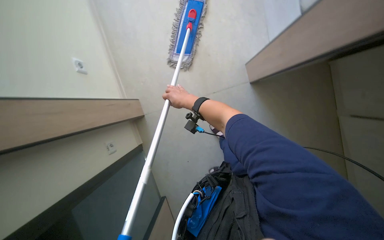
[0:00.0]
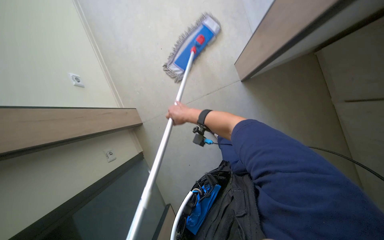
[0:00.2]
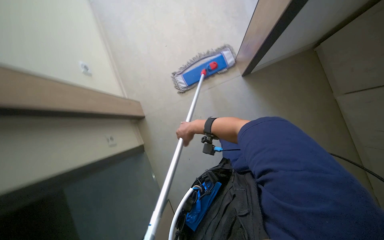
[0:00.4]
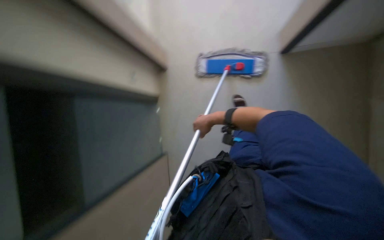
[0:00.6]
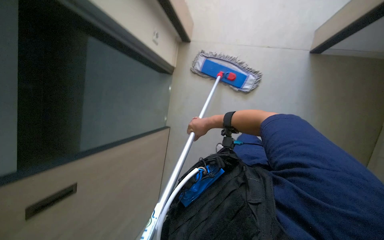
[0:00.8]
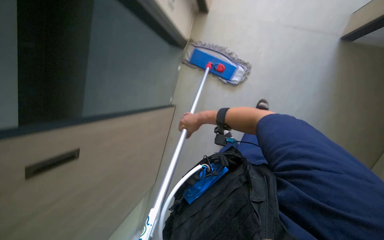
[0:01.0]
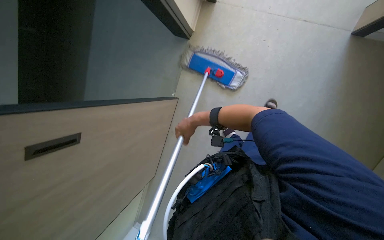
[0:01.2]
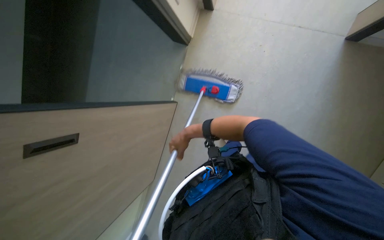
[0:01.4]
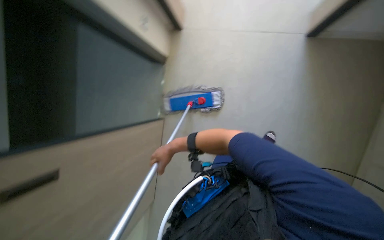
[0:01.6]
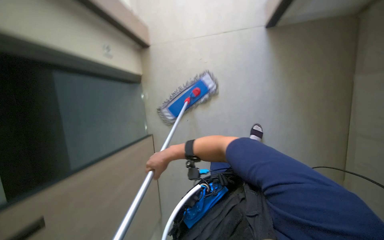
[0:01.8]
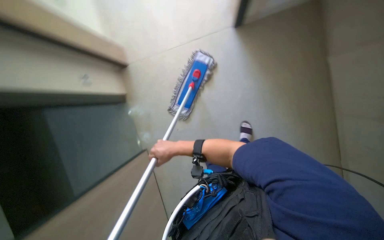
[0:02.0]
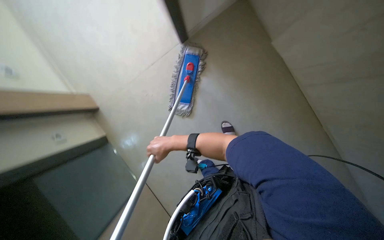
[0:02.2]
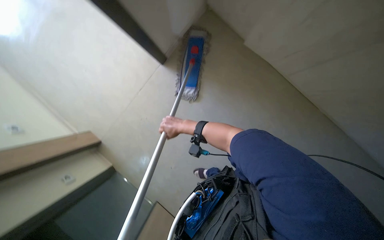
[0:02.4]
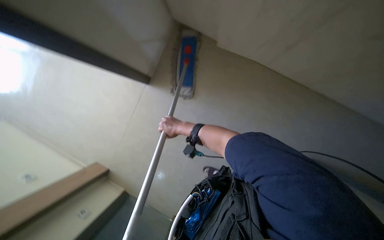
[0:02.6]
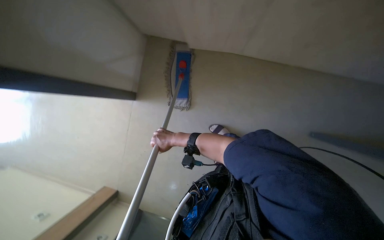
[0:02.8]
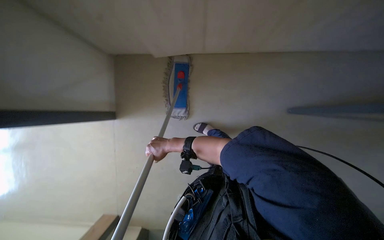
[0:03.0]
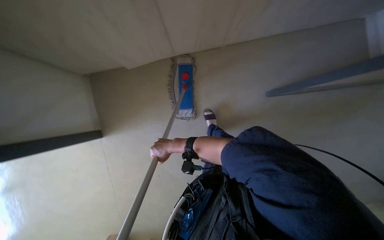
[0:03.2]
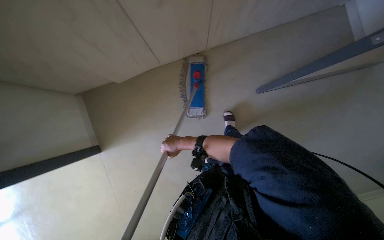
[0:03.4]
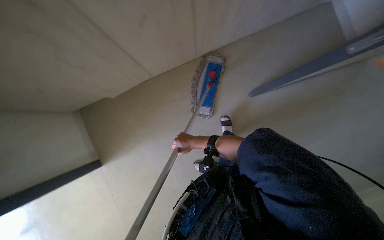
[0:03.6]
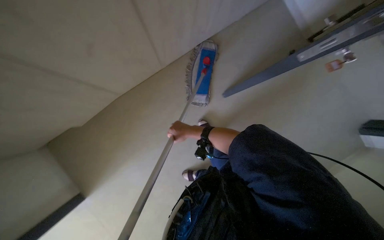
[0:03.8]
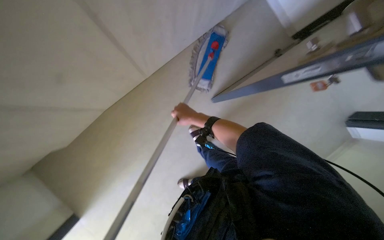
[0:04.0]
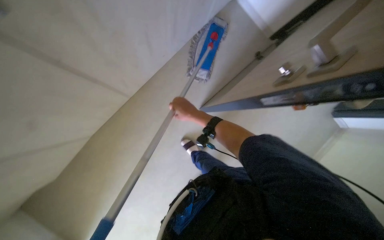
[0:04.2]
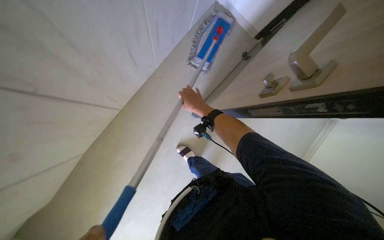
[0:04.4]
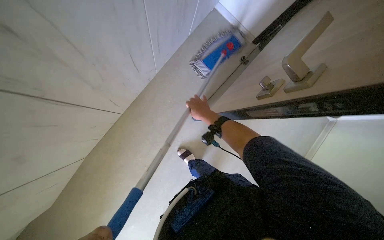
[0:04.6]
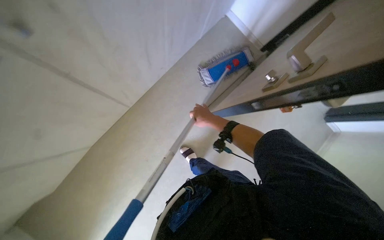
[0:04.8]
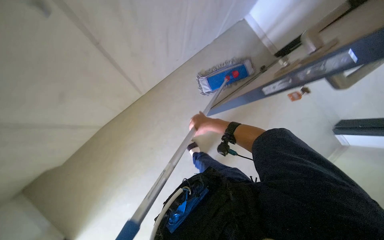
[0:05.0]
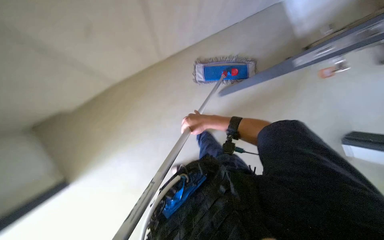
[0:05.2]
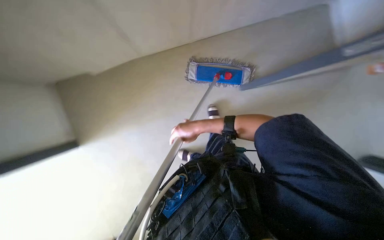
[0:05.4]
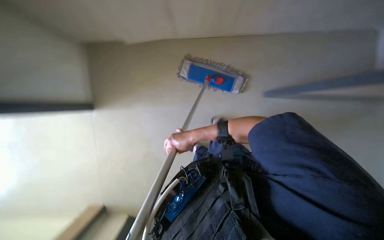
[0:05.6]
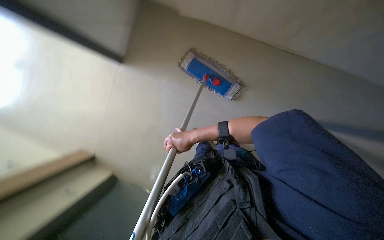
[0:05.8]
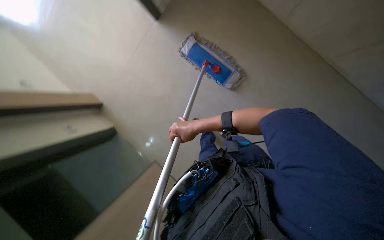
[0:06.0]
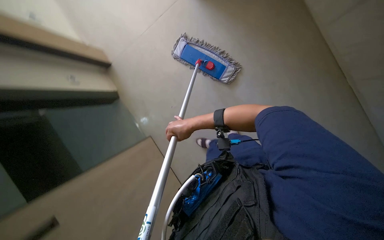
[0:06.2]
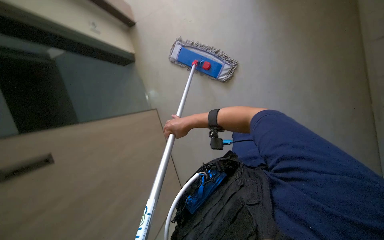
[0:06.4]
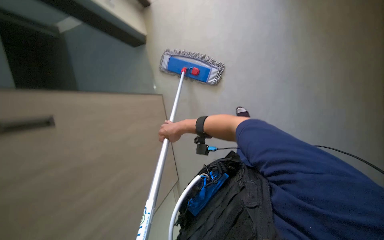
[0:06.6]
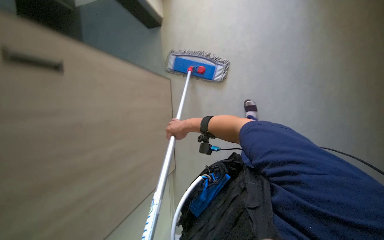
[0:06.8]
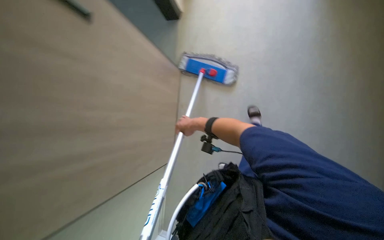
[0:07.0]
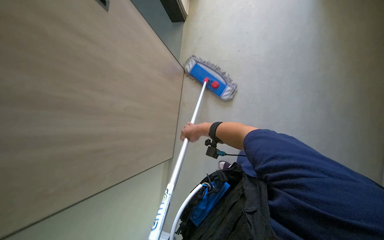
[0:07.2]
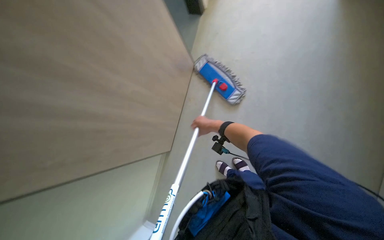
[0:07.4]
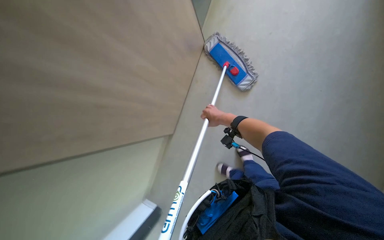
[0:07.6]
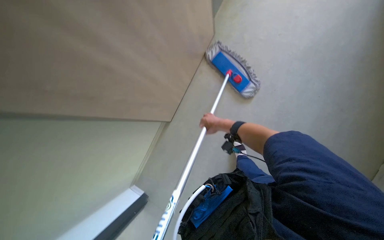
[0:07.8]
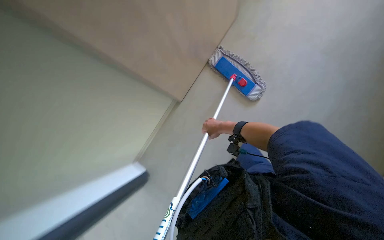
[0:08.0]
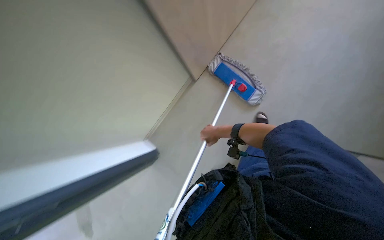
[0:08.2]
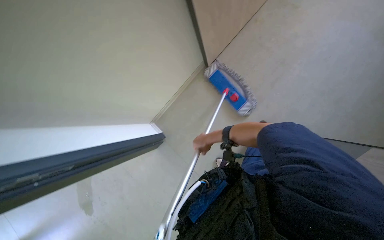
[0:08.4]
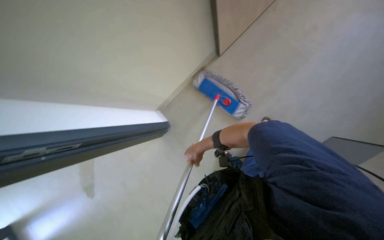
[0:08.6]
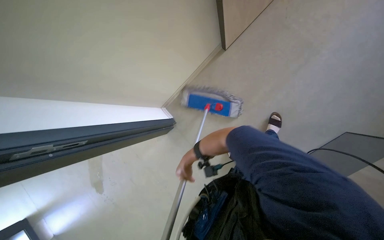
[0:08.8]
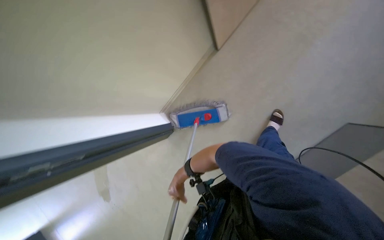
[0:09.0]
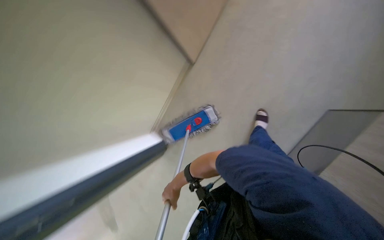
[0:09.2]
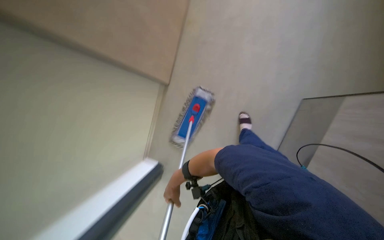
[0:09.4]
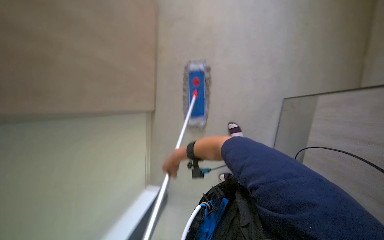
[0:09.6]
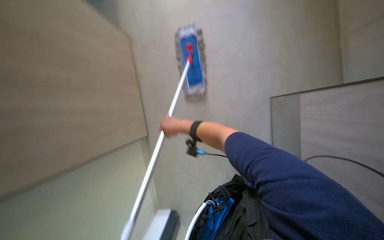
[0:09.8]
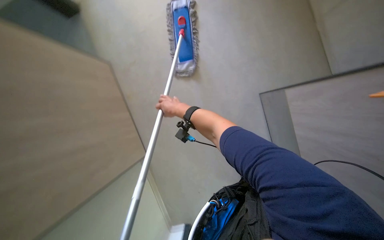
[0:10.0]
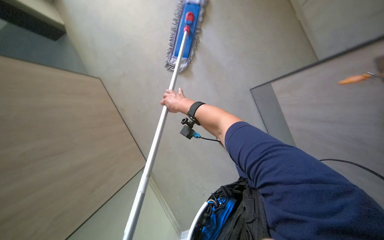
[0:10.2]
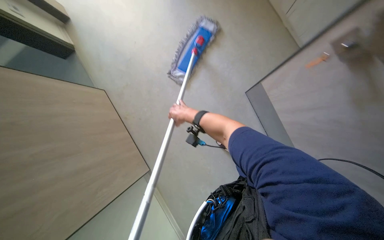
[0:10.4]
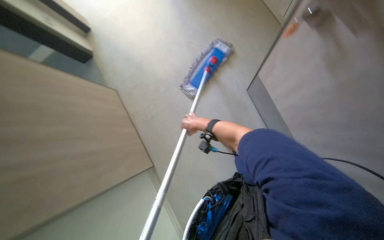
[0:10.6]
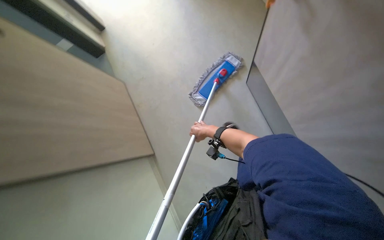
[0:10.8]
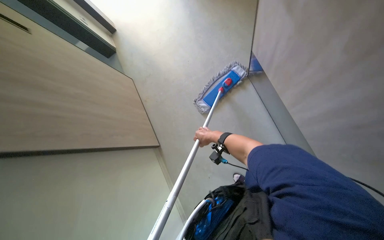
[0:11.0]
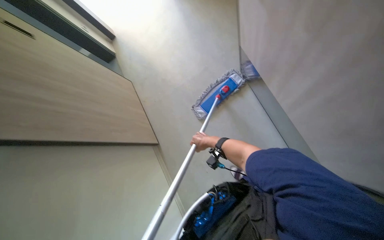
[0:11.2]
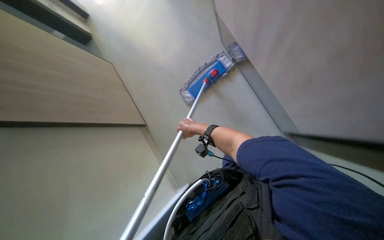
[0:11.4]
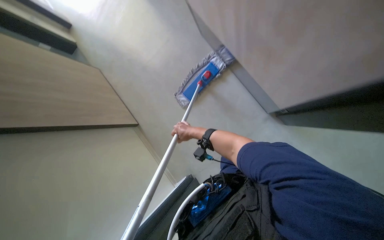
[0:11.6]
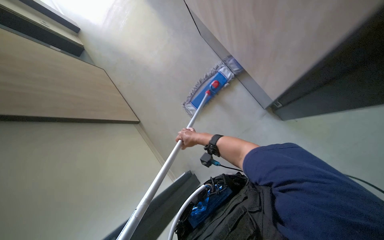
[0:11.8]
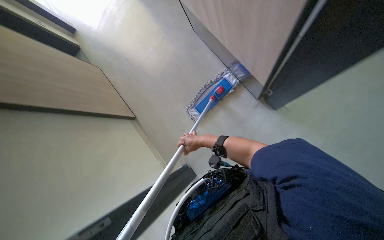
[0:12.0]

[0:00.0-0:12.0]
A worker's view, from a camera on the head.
Job: mopping floor.
The whole recording: Mopping office floor. The worker mops the office floor, periodically detaching, rinsing, and reattaching the mop head.
0:00.0 to 0:01.6: The right hand goes about 15 cm down the picture and to the left.
0:01.6 to 0:03.0: The scene turns roughly 35 degrees counterclockwise in the picture.
0:03.0 to 0:04.4: The view tips downward by roughly 25 degrees. The scene turns roughly 25 degrees clockwise in the picture.
0:07.6 to 0:09.0: The right hand moves down the picture and to the left, roughly 35 cm.
0:09.0 to 0:10.4: The wearer's head swings approximately 30 degrees to the right.

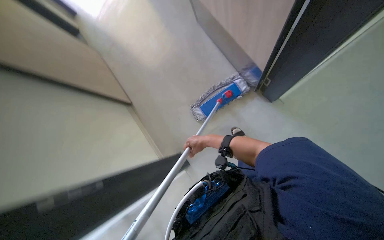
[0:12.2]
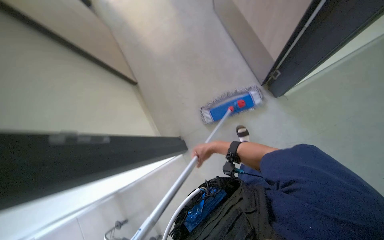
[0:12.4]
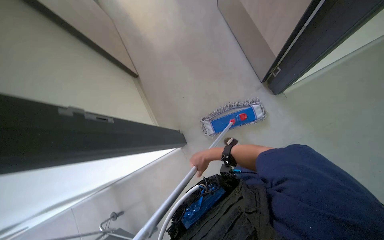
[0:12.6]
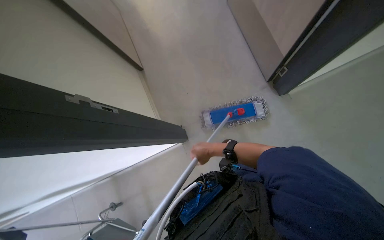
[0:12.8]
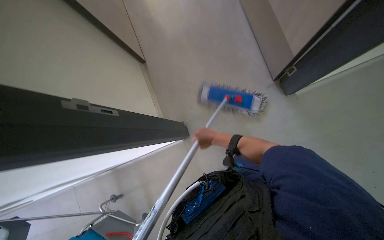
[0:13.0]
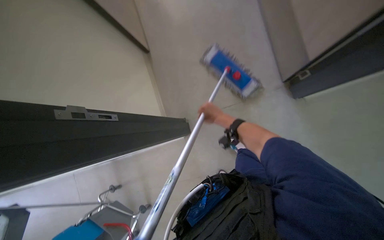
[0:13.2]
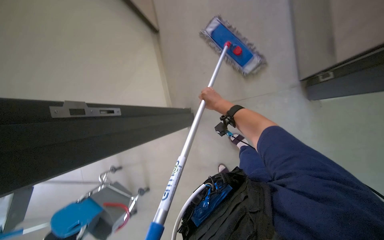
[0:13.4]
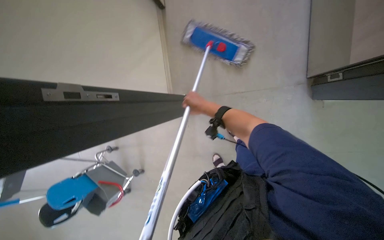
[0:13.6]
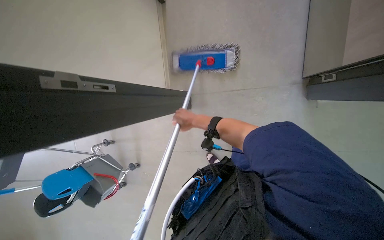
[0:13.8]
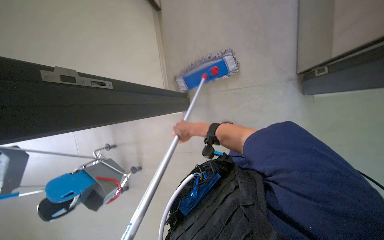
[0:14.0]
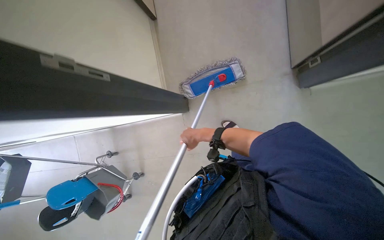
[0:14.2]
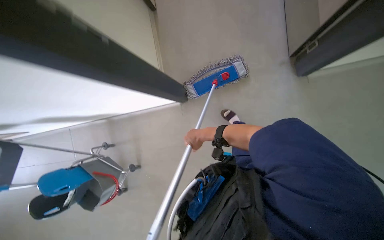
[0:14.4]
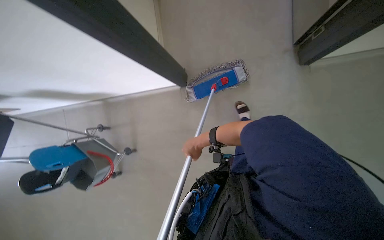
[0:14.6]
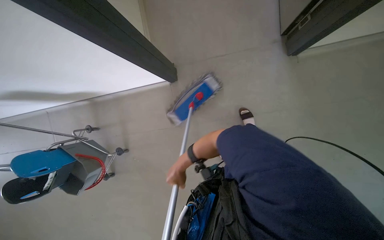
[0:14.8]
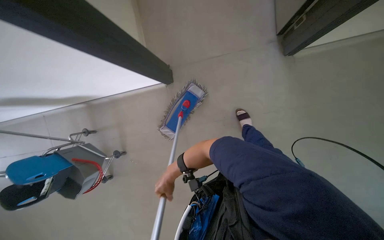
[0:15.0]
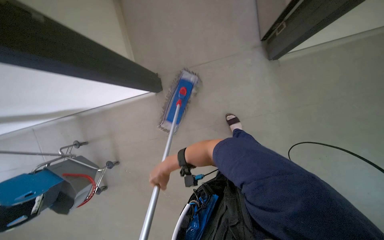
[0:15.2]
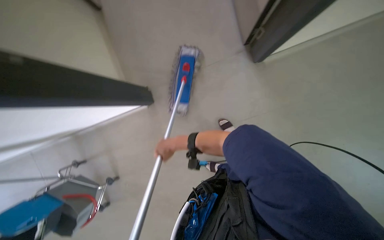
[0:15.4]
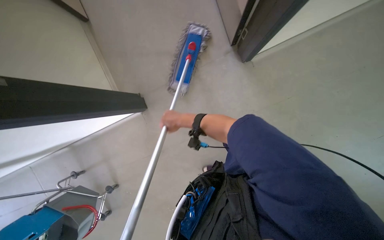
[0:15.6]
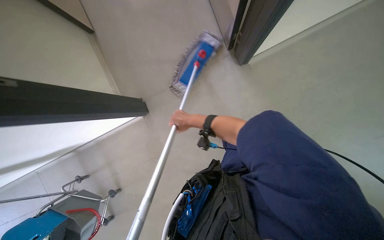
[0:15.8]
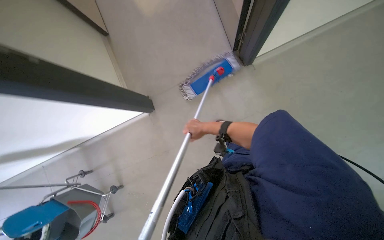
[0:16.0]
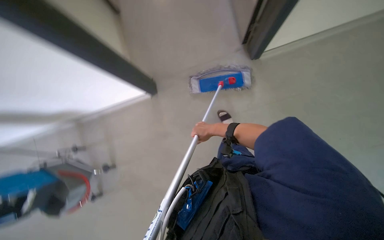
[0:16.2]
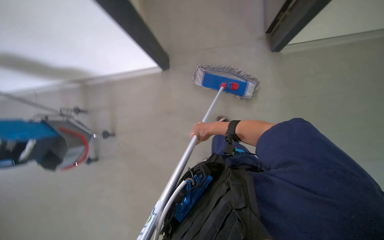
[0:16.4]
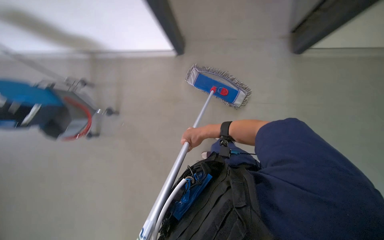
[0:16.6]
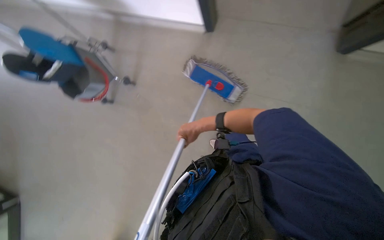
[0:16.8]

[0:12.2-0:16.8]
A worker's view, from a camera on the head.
Job: mopping floor.
The whole recording: Mopping office floor. The worker mops the office floor, periodically detaching, rinsing, and reattaching the mop head.
0:12.2 to 0:13.8: The wearer looks about 25 degrees further downward.
0:13.8 to 0:15.2: The right hand heads down the picture, covering about 20 cm.
0:15.2 to 0:16.8: Everything in view rotates approximately 30 degrees clockwise.

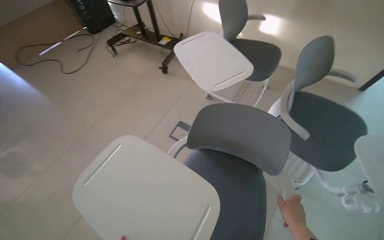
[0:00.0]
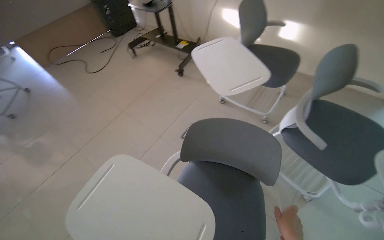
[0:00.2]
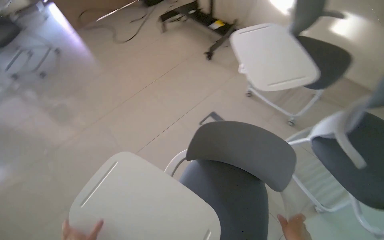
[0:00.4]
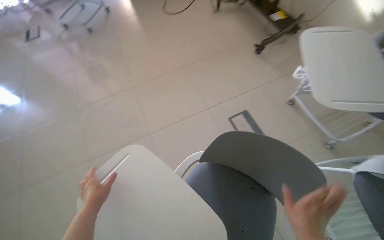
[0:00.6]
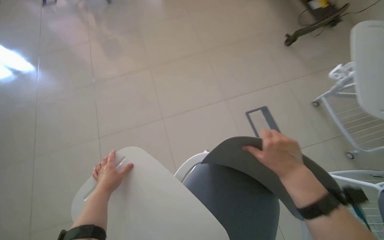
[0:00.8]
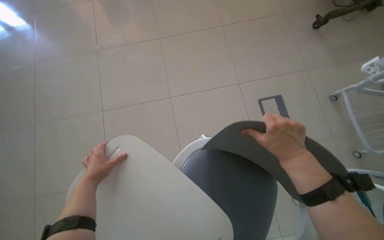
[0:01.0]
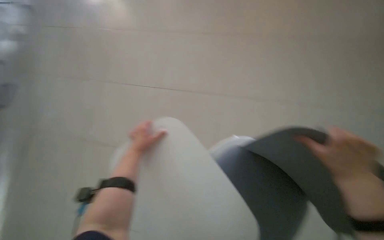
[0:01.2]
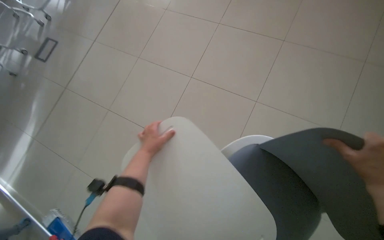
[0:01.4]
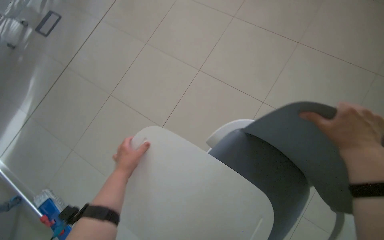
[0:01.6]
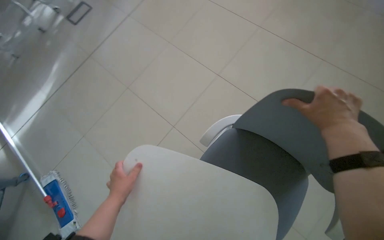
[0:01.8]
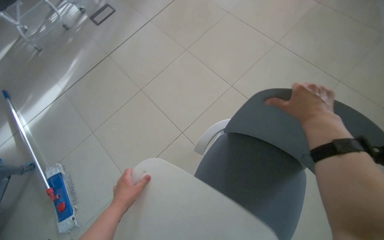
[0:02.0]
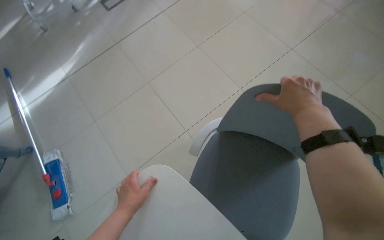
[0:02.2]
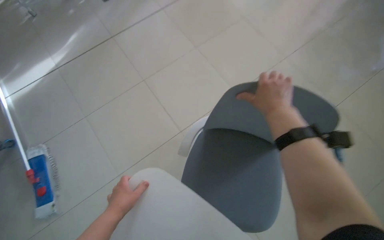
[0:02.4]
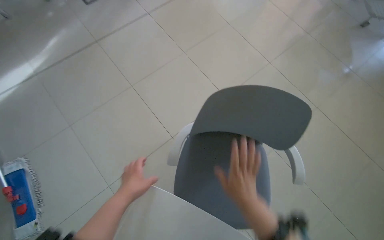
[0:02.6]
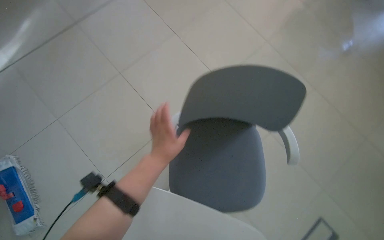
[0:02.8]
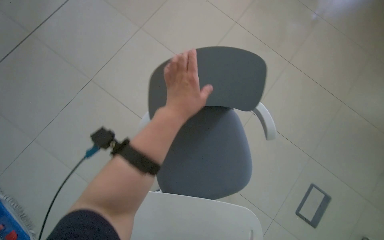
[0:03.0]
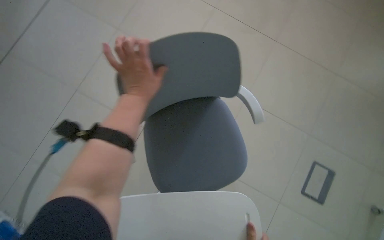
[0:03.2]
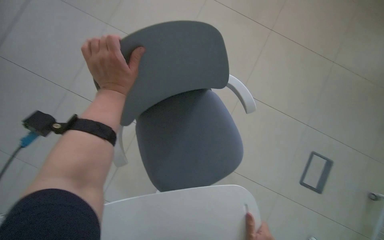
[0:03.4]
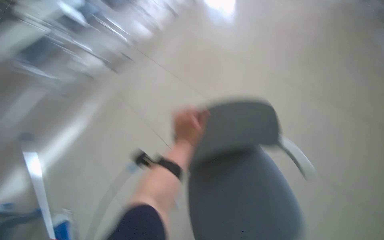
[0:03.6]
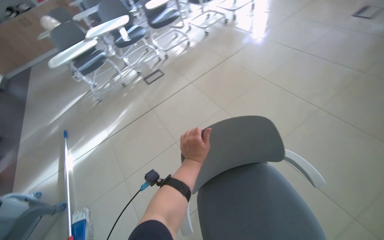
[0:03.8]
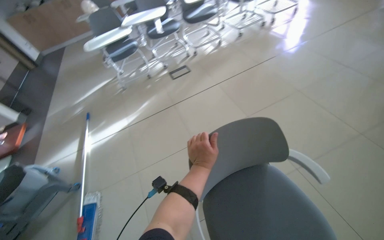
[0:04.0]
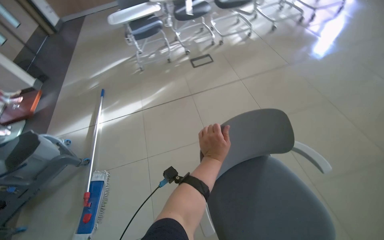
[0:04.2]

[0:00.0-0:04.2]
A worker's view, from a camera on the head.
Job: organizing items.
The whole recording: Arranging chairs in room. The worker moves chairs around the room, adjusting their positions.
0:00.0 to 0:01.4: The head rotates approximately 55 degrees to the left. The wearer looks about 25 degrees further downward.
0:02.8 to 0:04.2: The view swings approximately 35 degrees to the left. The view tips upward by some 15 degrees.
